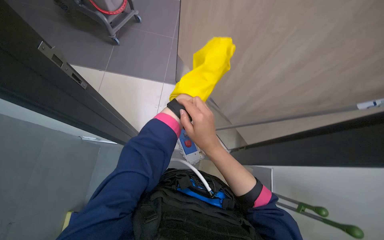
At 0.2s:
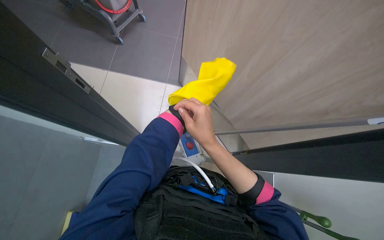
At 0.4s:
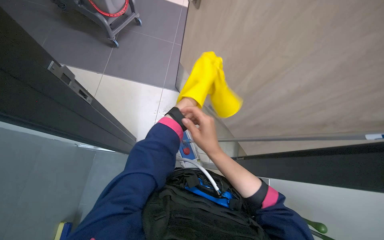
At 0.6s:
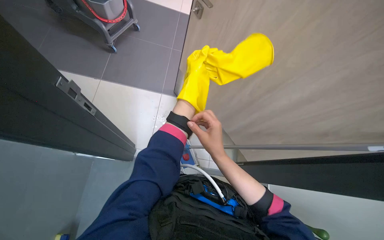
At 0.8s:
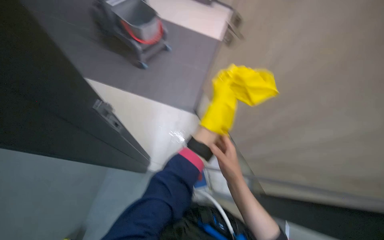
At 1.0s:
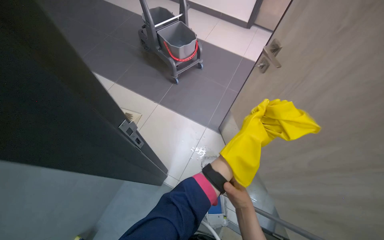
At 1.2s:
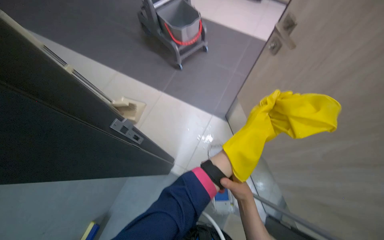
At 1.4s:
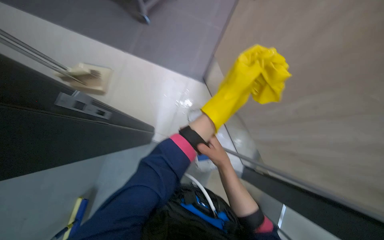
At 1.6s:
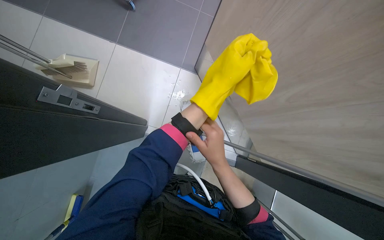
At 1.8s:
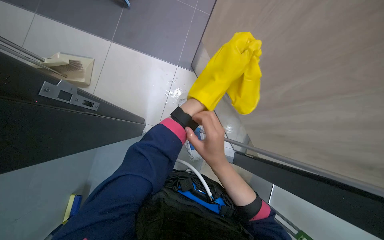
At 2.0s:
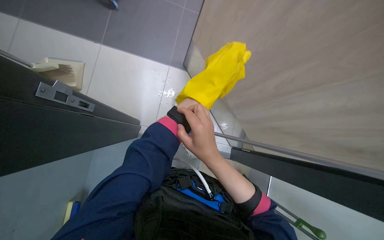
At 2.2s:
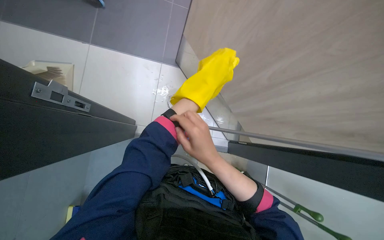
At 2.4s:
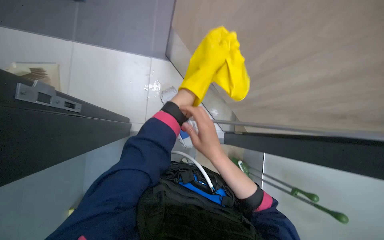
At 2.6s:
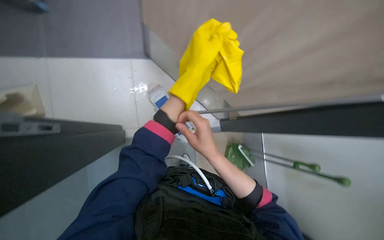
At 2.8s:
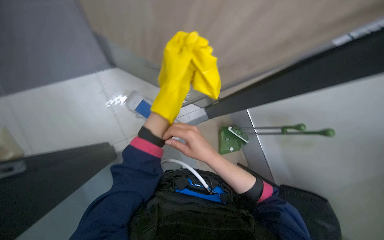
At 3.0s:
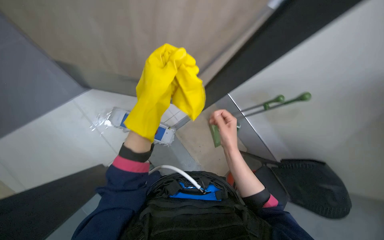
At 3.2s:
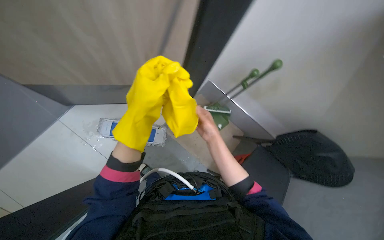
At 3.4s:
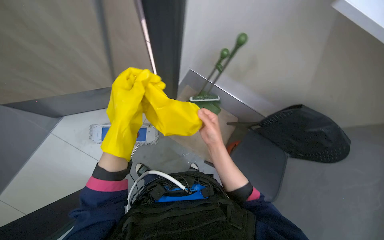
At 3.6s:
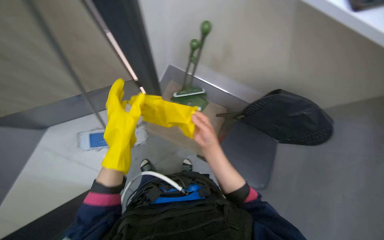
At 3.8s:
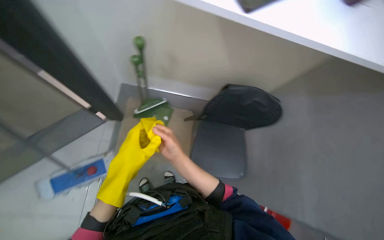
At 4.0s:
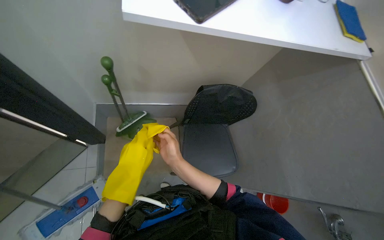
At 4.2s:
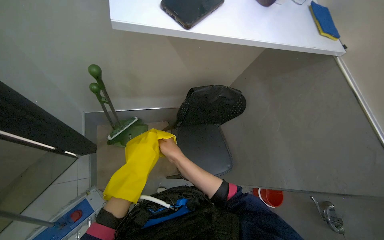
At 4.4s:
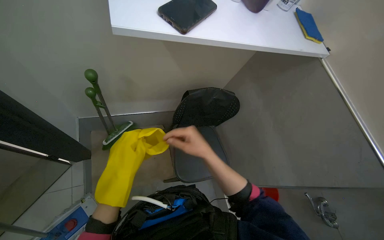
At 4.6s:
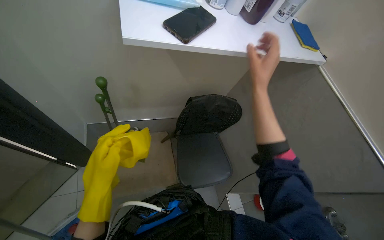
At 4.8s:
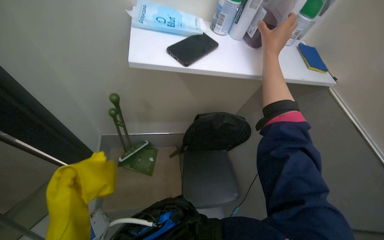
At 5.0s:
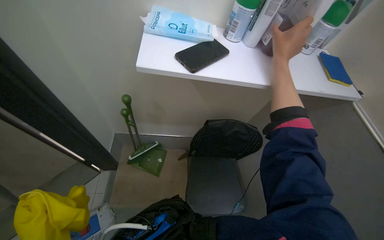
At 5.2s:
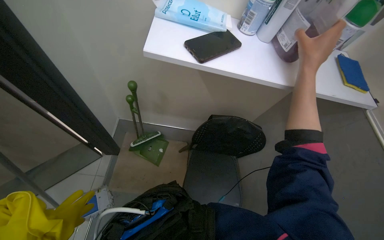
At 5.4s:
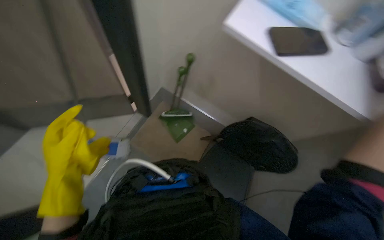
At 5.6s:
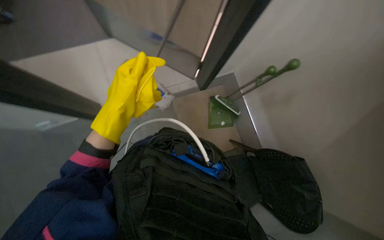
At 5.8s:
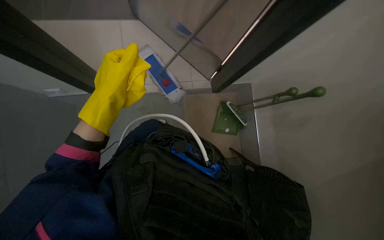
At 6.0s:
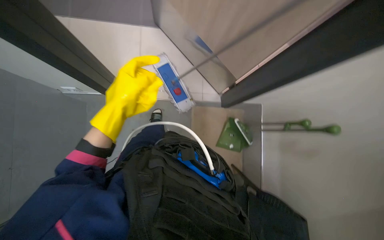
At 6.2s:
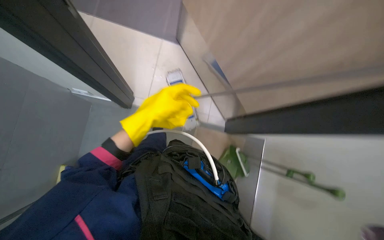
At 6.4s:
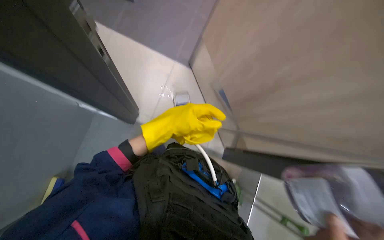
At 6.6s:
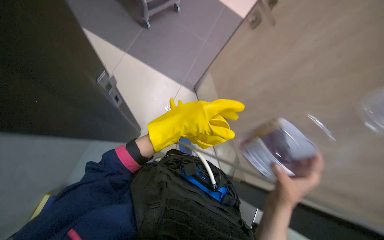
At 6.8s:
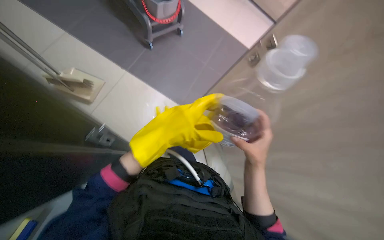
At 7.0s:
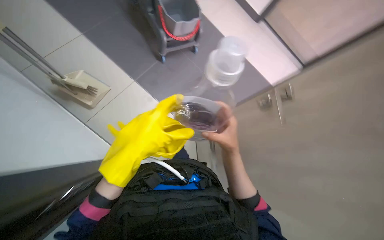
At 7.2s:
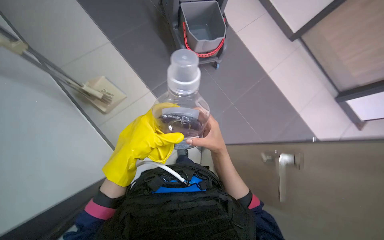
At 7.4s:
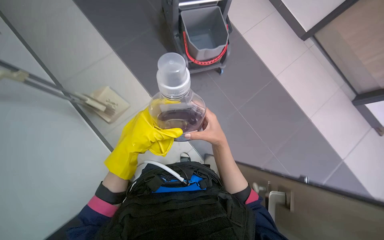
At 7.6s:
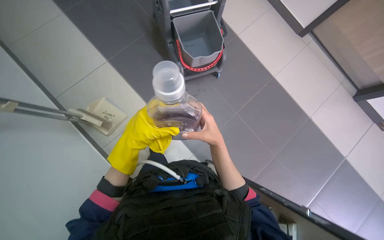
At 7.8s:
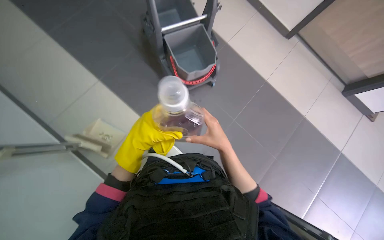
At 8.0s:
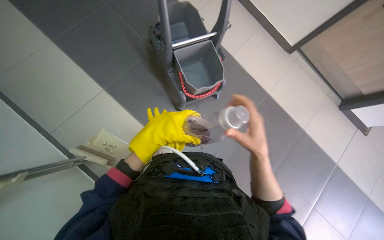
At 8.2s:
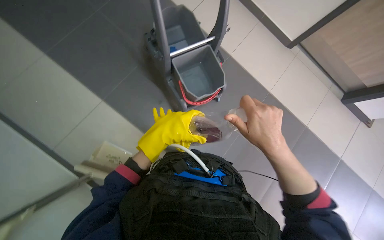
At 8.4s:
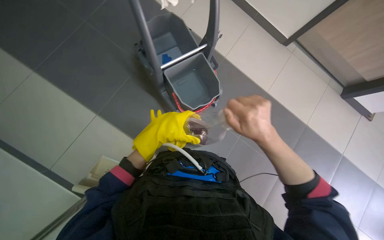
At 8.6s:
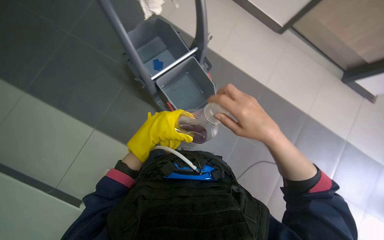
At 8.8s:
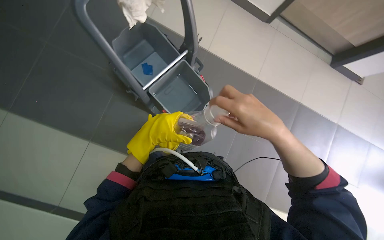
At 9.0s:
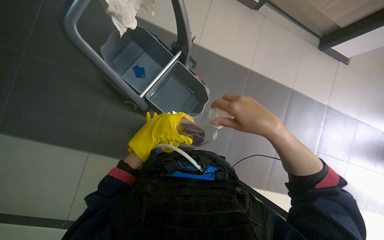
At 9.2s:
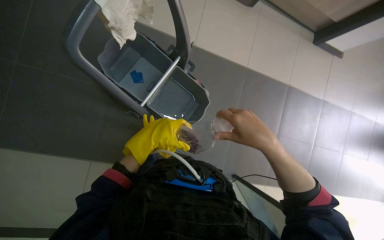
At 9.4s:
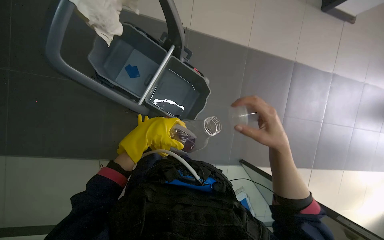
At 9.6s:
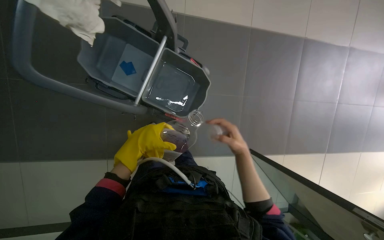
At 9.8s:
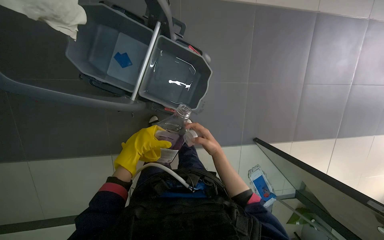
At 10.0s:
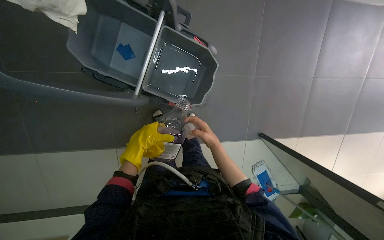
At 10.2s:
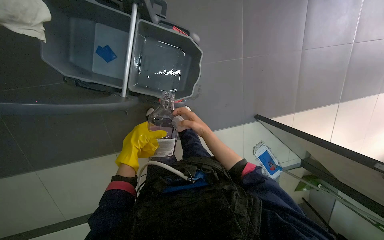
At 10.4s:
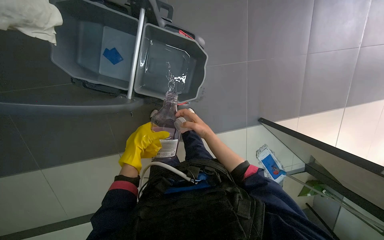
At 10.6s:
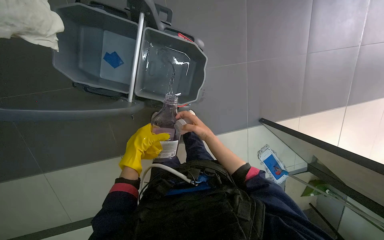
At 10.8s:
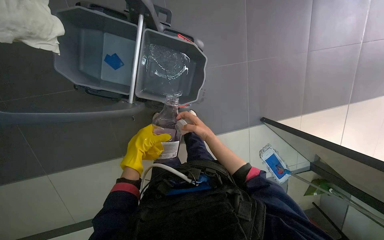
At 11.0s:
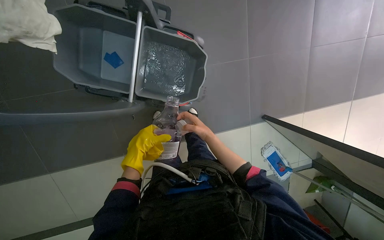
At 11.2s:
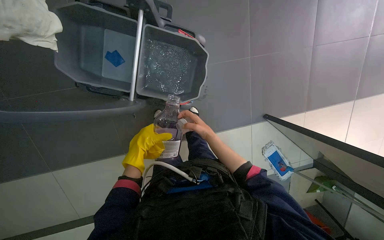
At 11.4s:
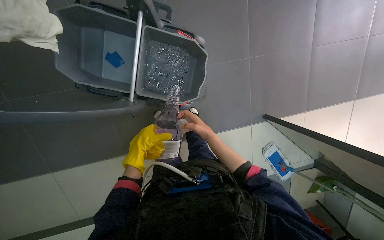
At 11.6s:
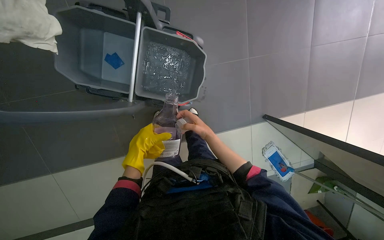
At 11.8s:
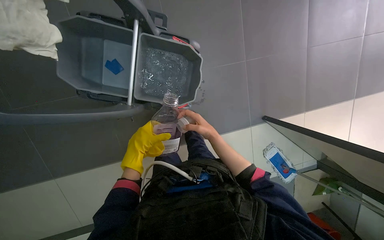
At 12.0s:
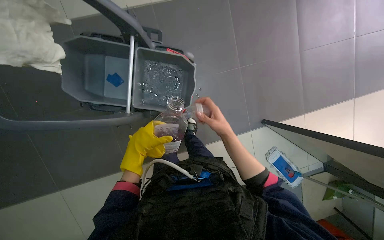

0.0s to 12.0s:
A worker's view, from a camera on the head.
Job: preparing cleaning supplies.
The whole recording: Preparing cleaning tools and mopping floor. The worker prepares the mop bucket with water and cleaning solution, and cleans buckets.
0.0s to 1.6s: The left hand travels farther from the camera by roughly 20 cm.
1.6s to 3.0s: The head turns to the right by about 55 degrees.
3.0s to 4.4s: The head rotates approximately 60 degrees to the right.
4.4s to 6.0s: The wearer looks some 100 degrees further to the left.
6.0s to 7.6s: The wearer moves about 90 cm. The camera pitches upward, by about 20 degrees. Everything in view rotates roughly 35 degrees clockwise.
7.6s to 9.0s: The camera travels about 40 cm. The scene rotates counterclockwise by about 30 degrees.
9.0s to 10.4s: The camera pitches downward, by approximately 20 degrees. The left hand shifts roughly 10 cm farther from the camera. The right hand shifts roughly 30 cm farther from the camera.
10.4s to 12.0s: The hands make small movements and keep their place.

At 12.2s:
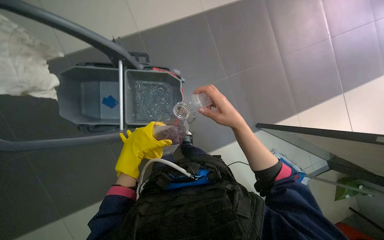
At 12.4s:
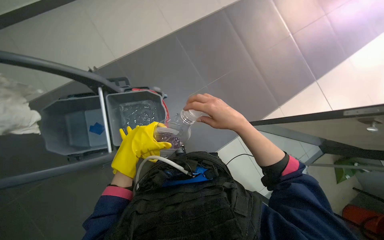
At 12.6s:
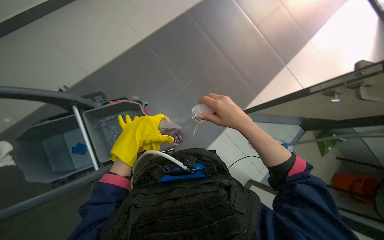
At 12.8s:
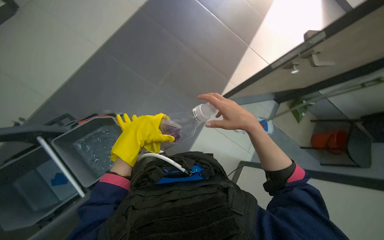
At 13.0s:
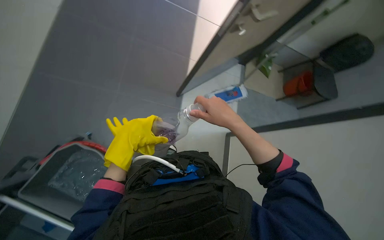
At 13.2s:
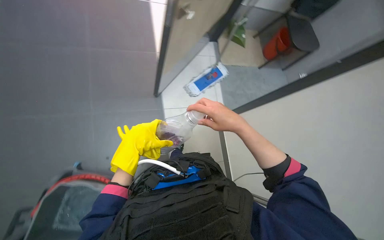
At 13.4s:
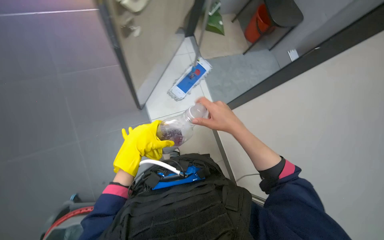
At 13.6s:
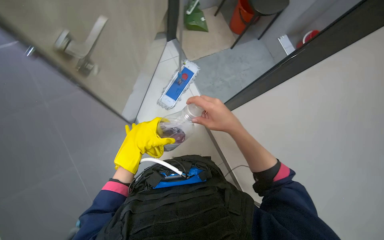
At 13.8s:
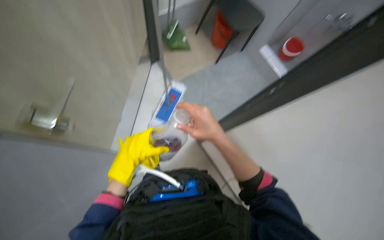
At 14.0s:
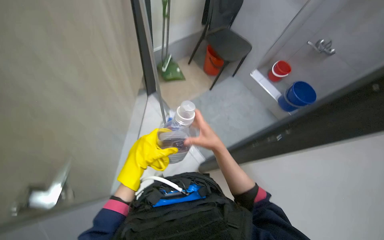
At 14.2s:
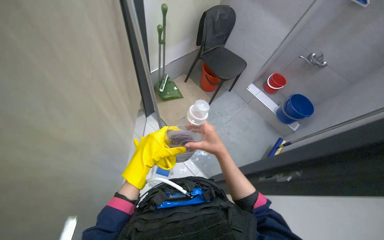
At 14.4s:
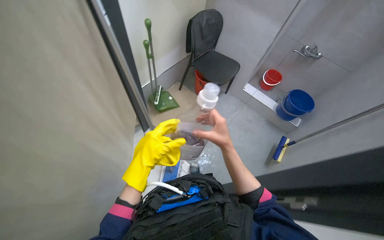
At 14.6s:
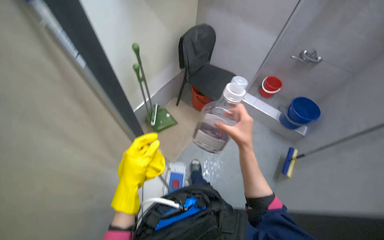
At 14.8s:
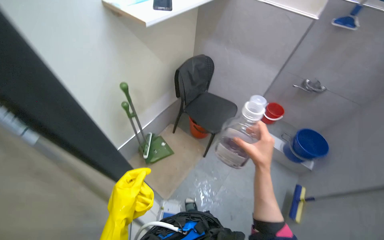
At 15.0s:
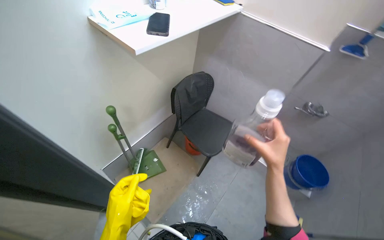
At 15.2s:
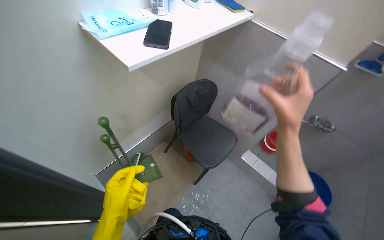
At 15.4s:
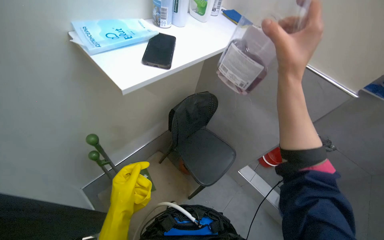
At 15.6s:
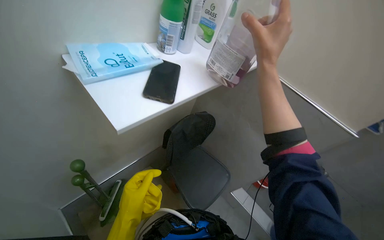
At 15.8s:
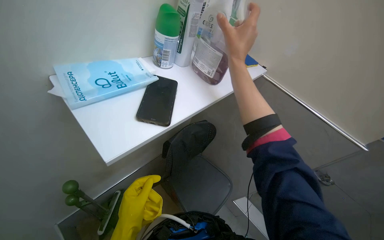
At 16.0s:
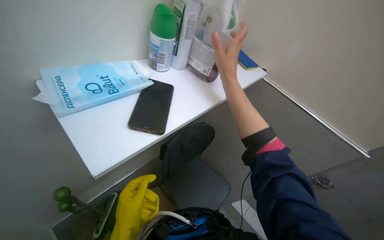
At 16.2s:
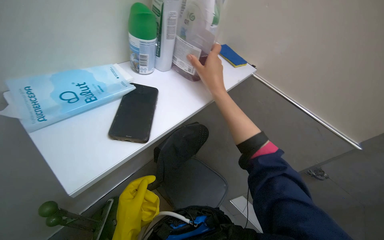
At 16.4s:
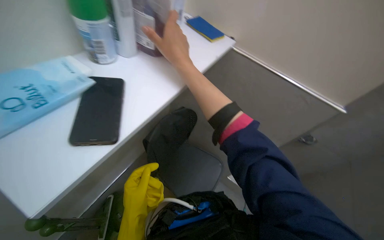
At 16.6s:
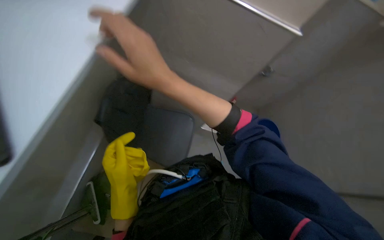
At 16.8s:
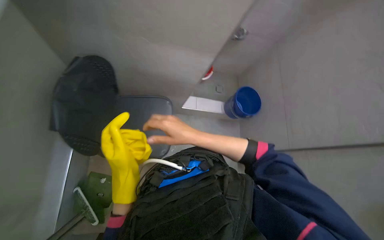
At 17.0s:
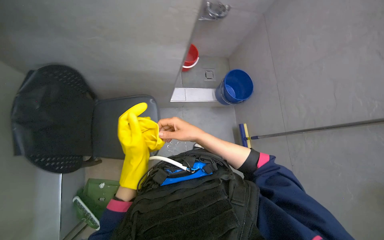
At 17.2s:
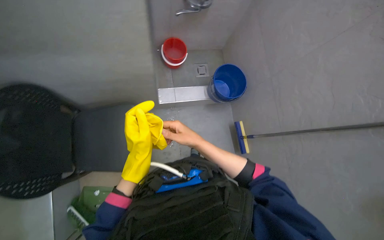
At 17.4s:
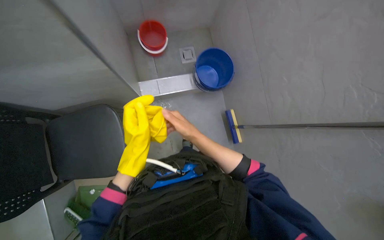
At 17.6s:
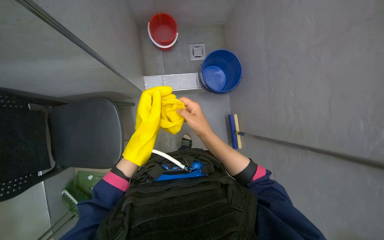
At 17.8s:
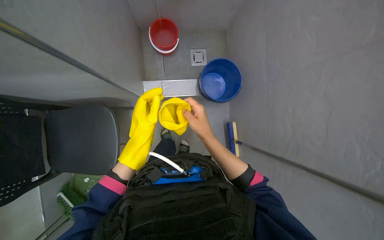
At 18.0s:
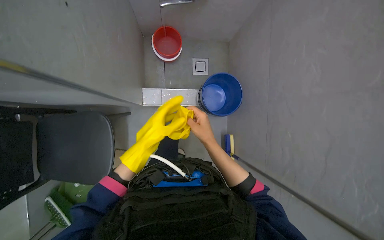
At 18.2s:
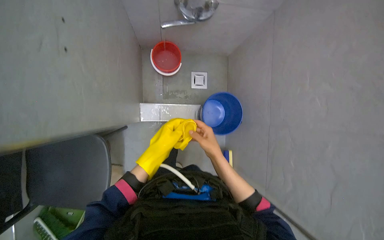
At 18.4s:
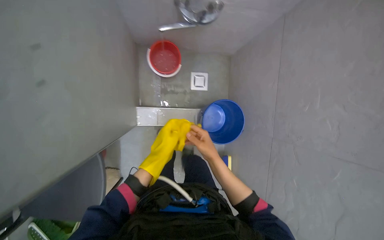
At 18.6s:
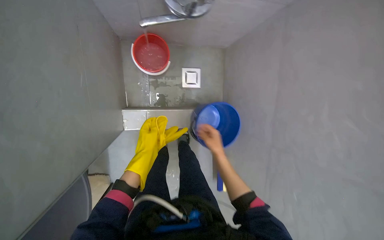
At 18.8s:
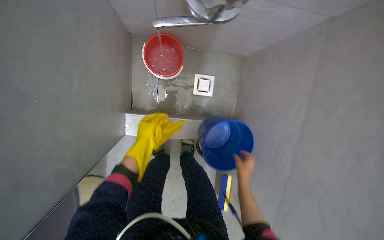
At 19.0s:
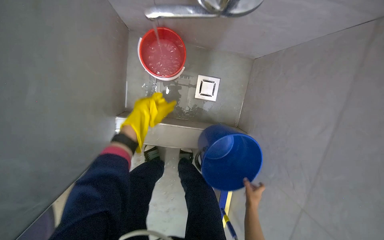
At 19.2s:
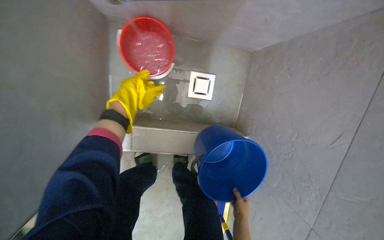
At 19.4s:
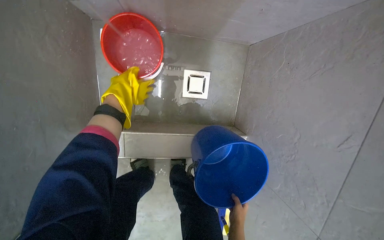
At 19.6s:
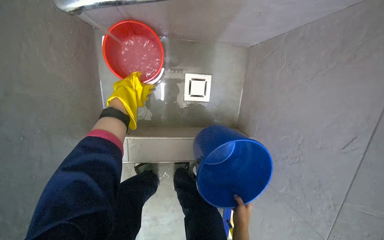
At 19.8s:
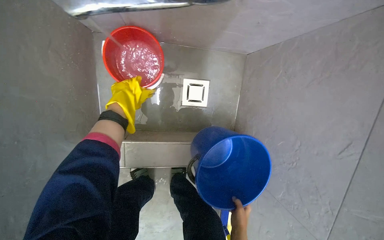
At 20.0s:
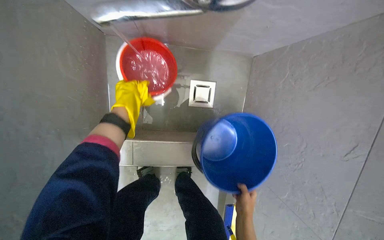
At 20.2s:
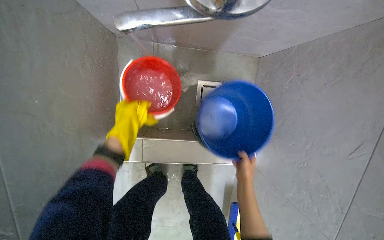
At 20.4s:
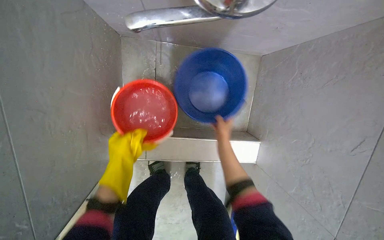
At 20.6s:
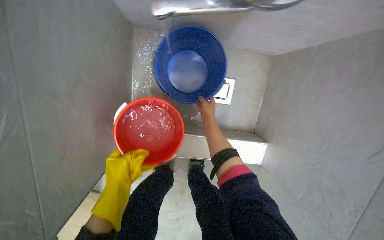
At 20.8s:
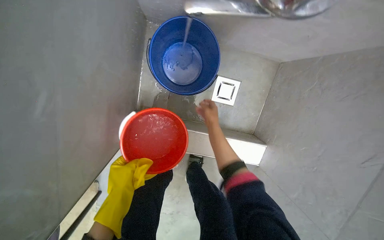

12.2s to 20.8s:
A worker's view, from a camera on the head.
Job: preparing cleaning supplies.
The whole recording: Preparing cleaning tools and mopping floor. The worker prepares the mop bucket with water and cleaning solution, and cleans buckets.
12.2s to 13.6s: The wearer looks roughly 75 degrees further to the right.
13.6s to 15.0s: The wearer looks approximately 35 degrees further upward. The right hand moves to the right, some 25 cm.
15.0s to 16.6s: The camera is carried some 40 cm.
16.6s to 18.0s: The head turns to the right by approximately 20 degrees. The left hand is displaced farther from the camera and up the picture by about 20 cm. The right hand shifts about 35 cm farther from the camera, to the right and down the picture.
18.0s to 19.4s: The left hand goes approximately 30 cm up the picture; the right hand travels farther from the camera and to the right by roughly 40 cm.
19.4s to 20.8s: The right hand moves up the picture and to the left, roughly 40 cm; the left hand moves down the picture and nearer to the camera, roughly 35 cm.
